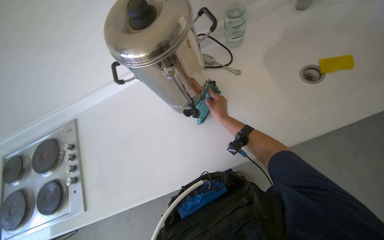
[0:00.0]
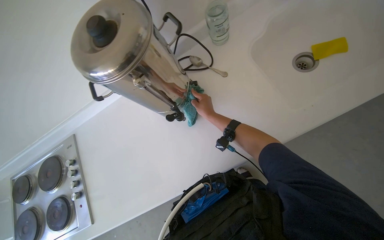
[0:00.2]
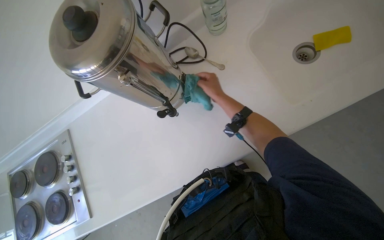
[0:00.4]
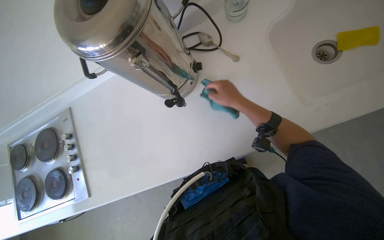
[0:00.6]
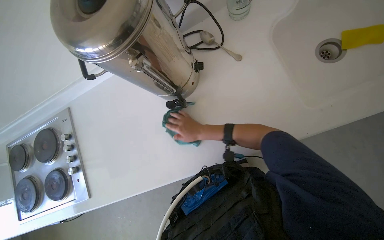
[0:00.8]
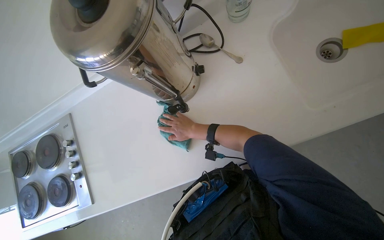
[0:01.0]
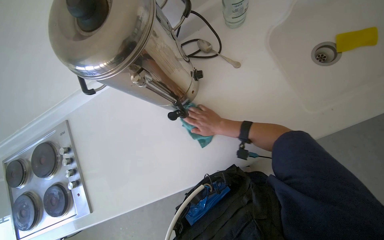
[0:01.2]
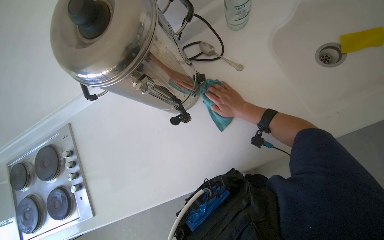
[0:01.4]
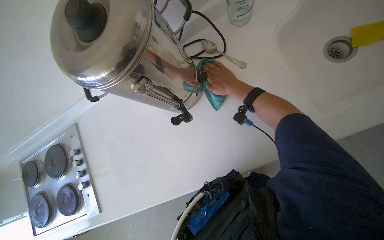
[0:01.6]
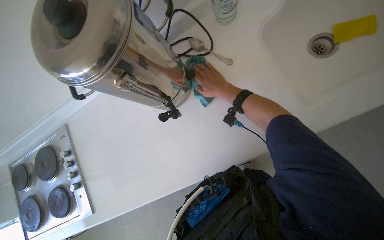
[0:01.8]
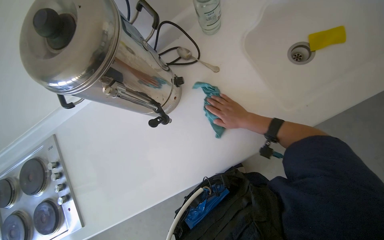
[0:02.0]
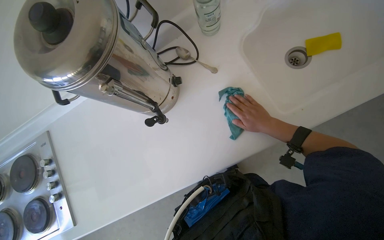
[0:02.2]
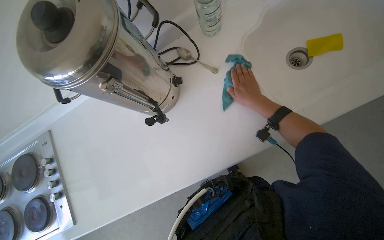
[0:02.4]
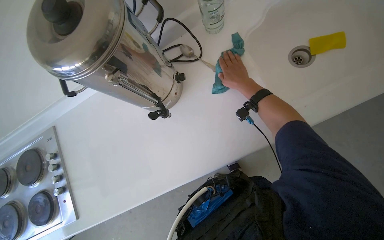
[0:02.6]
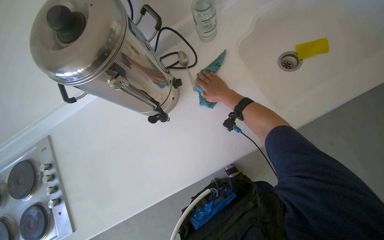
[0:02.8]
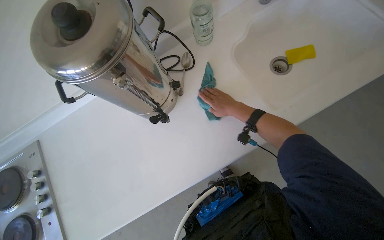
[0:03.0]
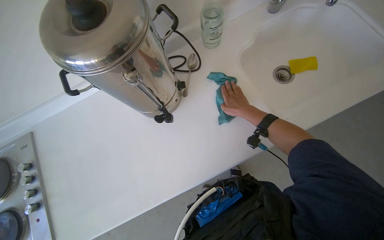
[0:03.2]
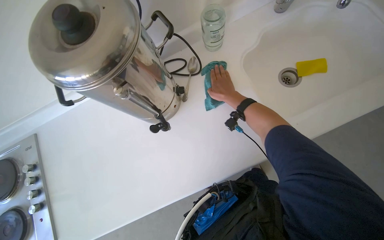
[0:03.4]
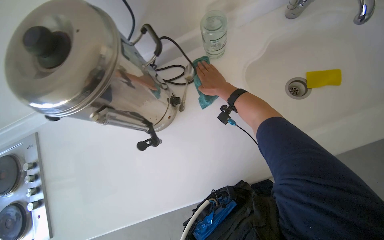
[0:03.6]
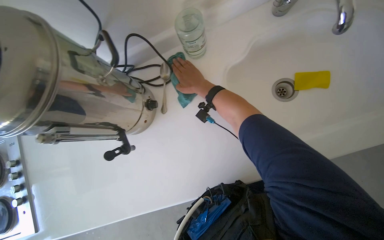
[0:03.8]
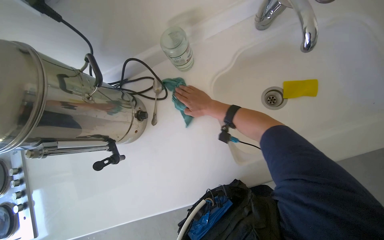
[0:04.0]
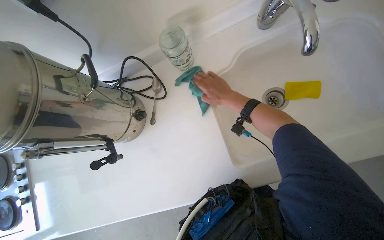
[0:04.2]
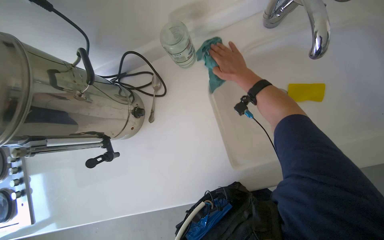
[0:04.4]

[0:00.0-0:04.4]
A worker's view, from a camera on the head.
Job: cleaning kitchen.
The whole recording: Wiping kitchen counter and stove. The worker wipes the kitchen counter and stove with a cleaning cloth.
0:03.0 to 0:04.4: The right hand travels up the picture by roughly 25 cm.

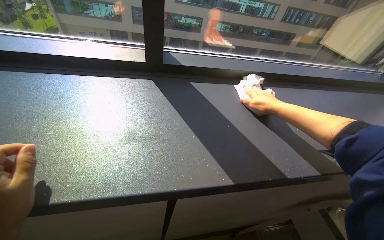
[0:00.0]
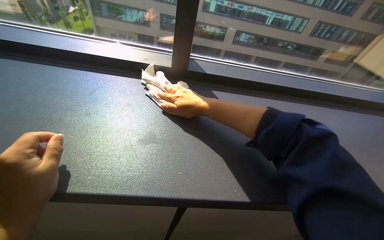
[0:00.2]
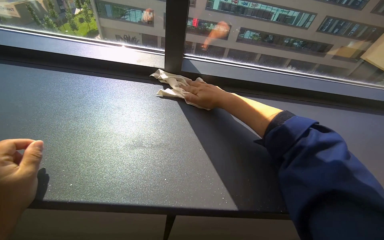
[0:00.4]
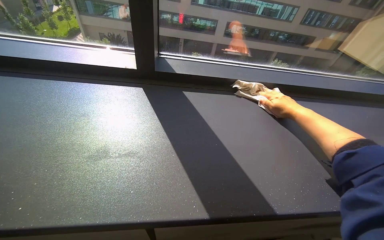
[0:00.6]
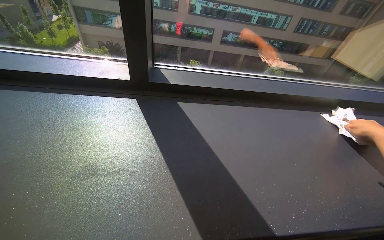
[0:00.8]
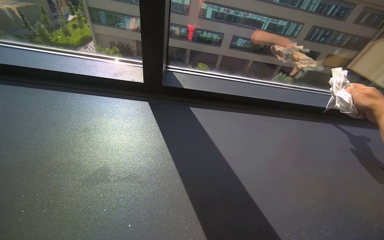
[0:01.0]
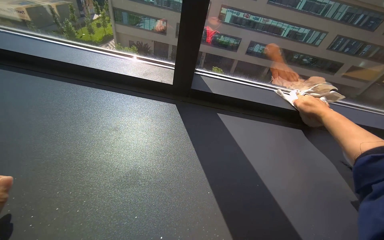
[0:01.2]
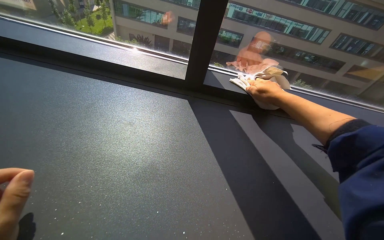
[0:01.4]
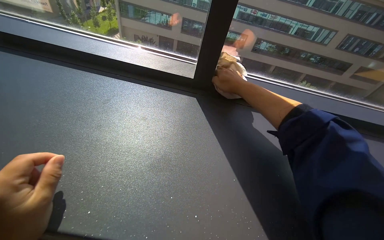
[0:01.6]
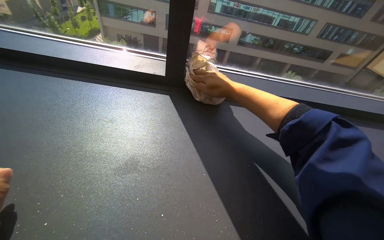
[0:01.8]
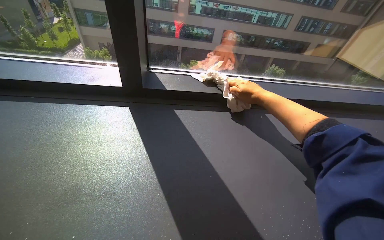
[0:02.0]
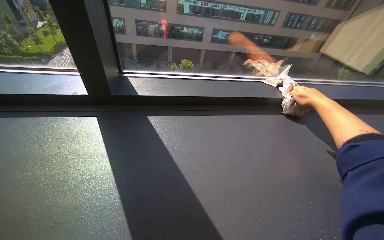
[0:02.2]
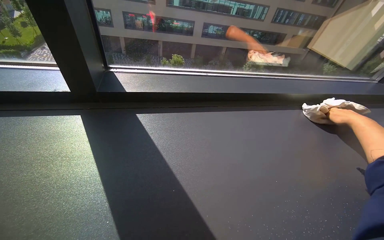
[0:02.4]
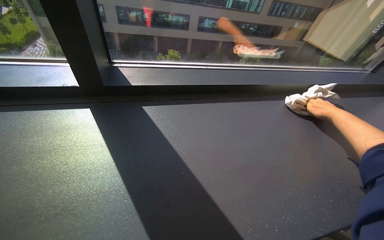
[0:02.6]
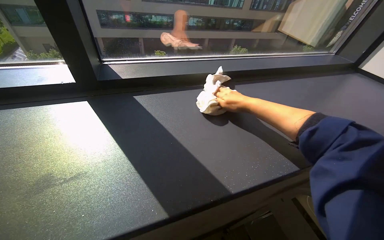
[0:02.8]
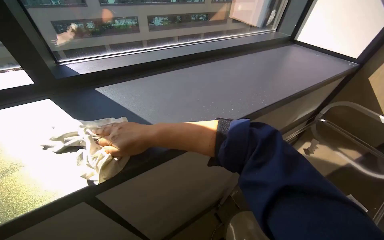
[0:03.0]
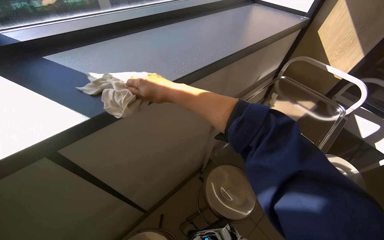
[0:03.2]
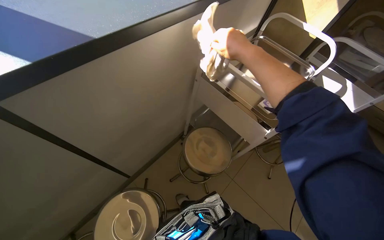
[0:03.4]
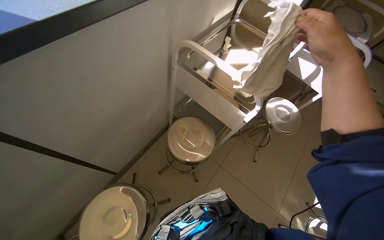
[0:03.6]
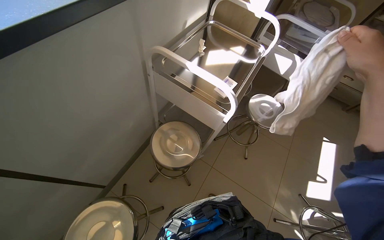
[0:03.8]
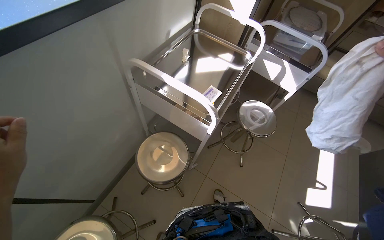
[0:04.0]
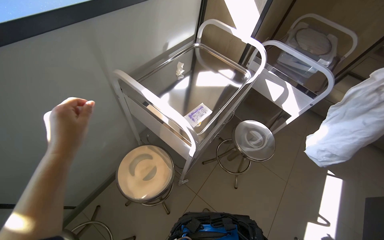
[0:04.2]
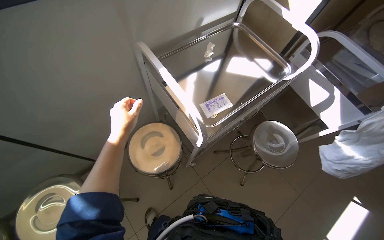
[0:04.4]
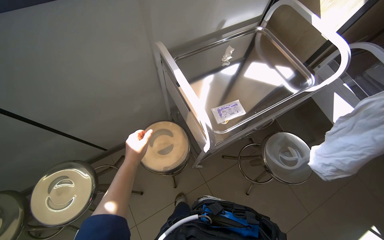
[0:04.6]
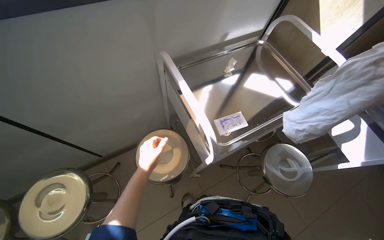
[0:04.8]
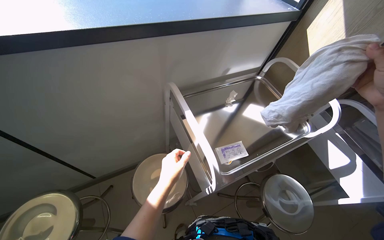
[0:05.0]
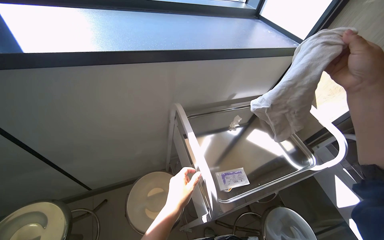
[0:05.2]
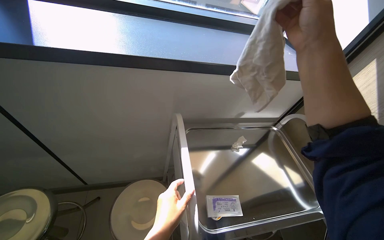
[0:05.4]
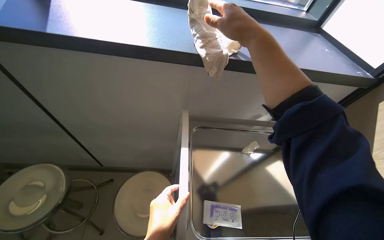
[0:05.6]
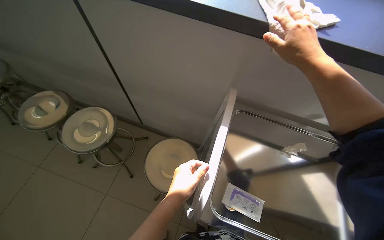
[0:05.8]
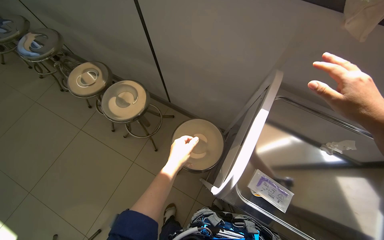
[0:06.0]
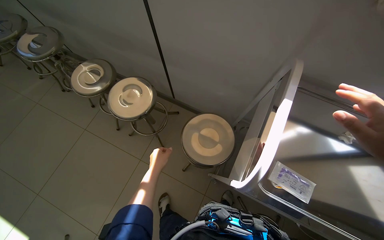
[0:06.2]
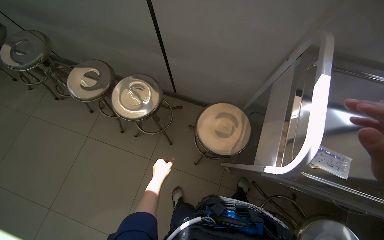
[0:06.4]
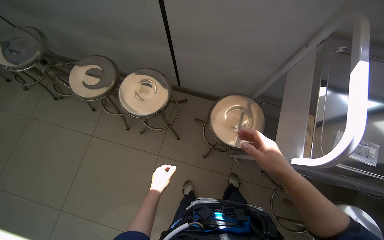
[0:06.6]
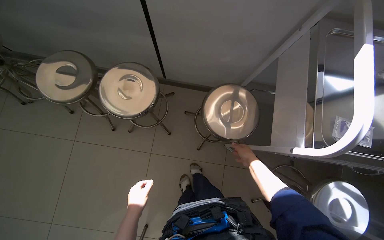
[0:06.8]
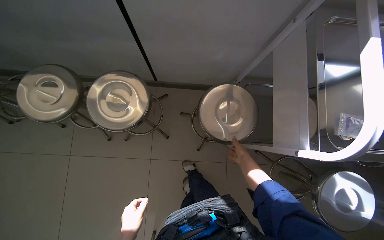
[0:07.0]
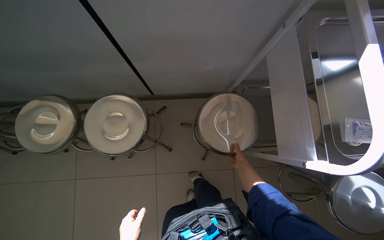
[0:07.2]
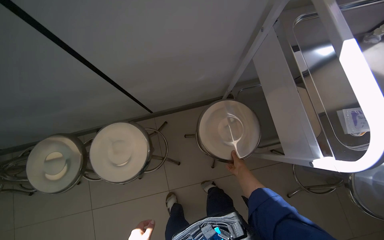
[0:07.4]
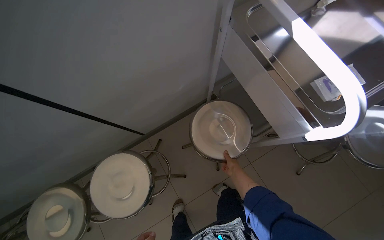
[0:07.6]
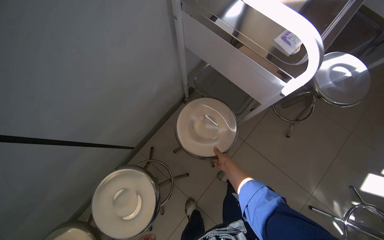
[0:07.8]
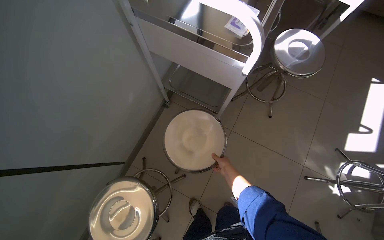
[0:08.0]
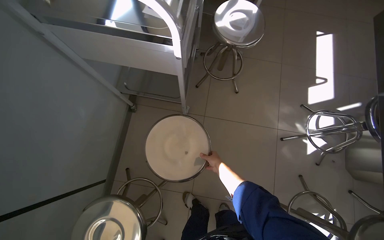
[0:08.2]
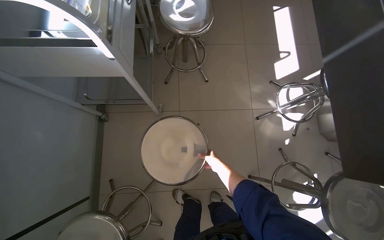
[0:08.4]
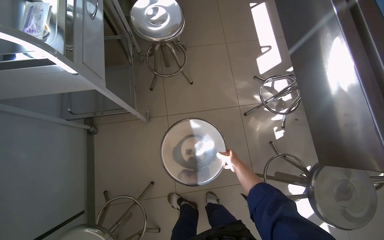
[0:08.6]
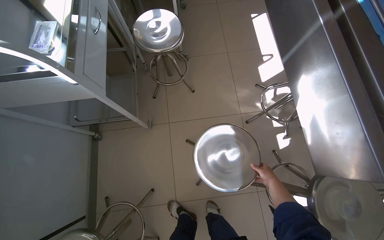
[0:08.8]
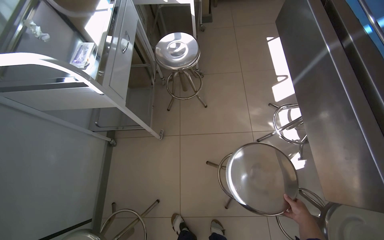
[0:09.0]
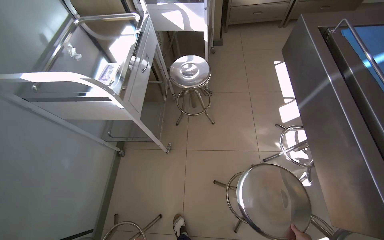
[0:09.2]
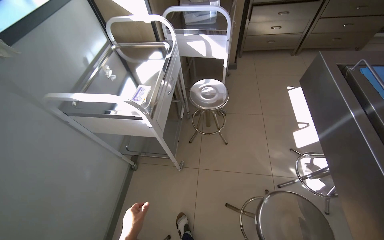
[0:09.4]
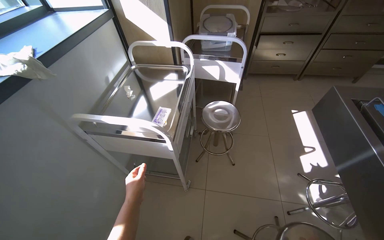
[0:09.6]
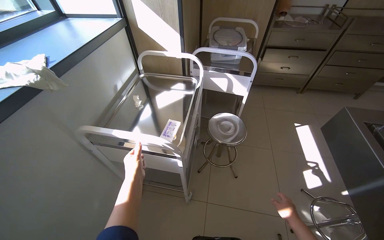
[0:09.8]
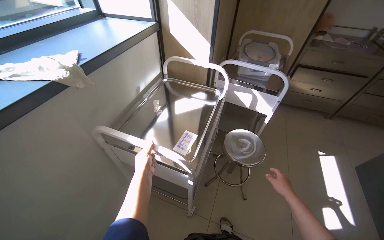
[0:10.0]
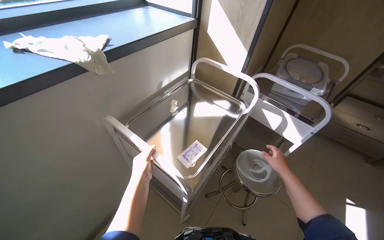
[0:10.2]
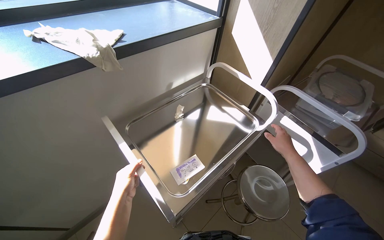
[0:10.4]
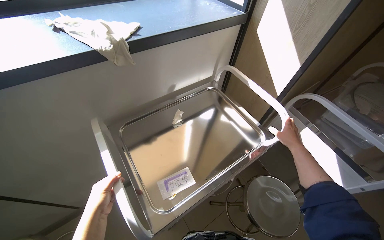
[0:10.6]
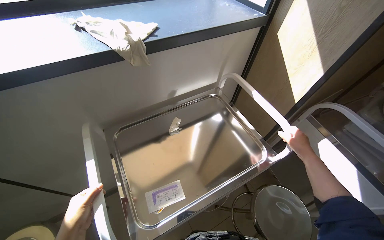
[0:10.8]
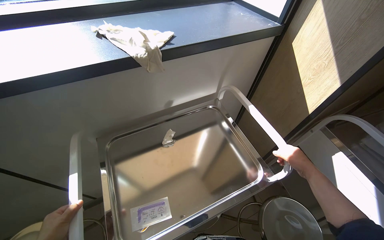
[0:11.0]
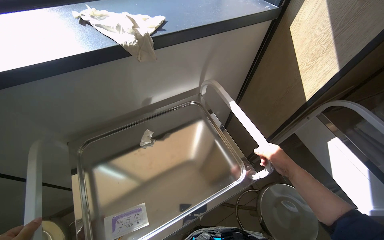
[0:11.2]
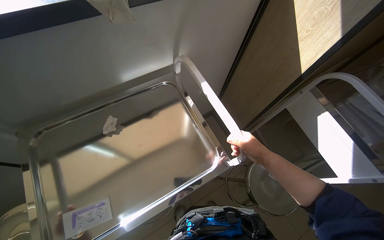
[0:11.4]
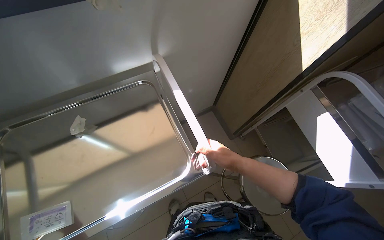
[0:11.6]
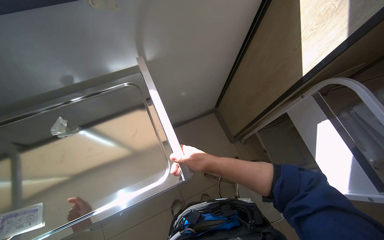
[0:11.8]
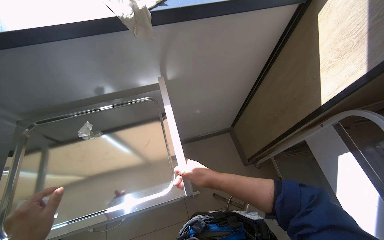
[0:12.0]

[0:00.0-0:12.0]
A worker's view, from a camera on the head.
Job: wiping surfaces.
The whole recording: Wiping window sill. The worker wipes the window sill with a white cloth.
0:01.6 to 0:03.0: The head rotates about 40 degrees to the right. The right hand is displaced down the picture and nearer to the camera by some 35 cm.
0:03.0 to 0:04.4: The wearer moves roughly 40 cm. The wearer looks roughly 25 degrees further downward.
0:04.4 to 0:06.0: The wearer's head swings roughly 65 degrees to the left.
0:06.0 to 0:07.6: The scene rotates counterclockwise by some 60 degrees.
0:07.6 to 0:09.0: The camera travels approximately 40 cm. The wearer's head swings roughly 60 degrees to the right.
0:09.0 to 0:10.4: The camera is carried some 40 cm. The wearer's head swings some 50 degrees to the left. The view tips upward by about 20 degrees.
0:10.4 to 0:12.0: The head rotates roughly 25 degrees to the left. The right hand moves to the left, some 25 cm.

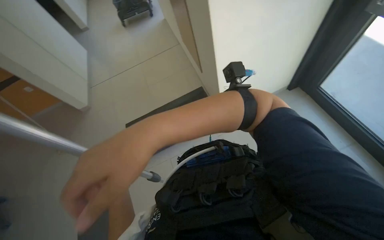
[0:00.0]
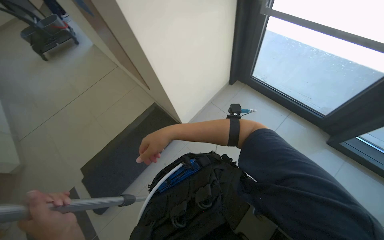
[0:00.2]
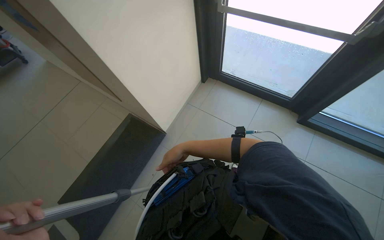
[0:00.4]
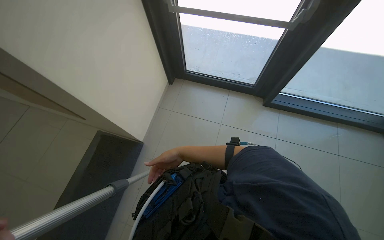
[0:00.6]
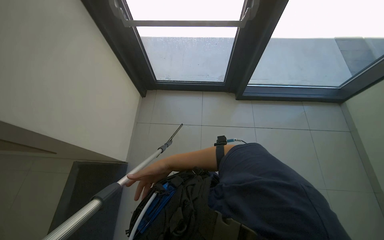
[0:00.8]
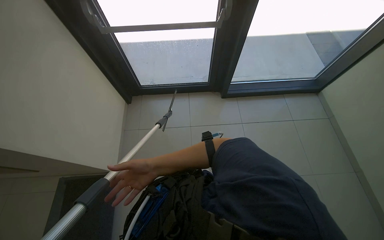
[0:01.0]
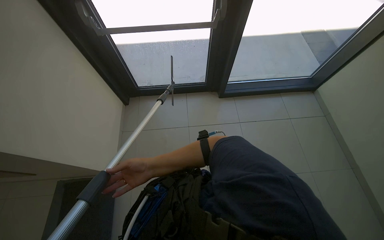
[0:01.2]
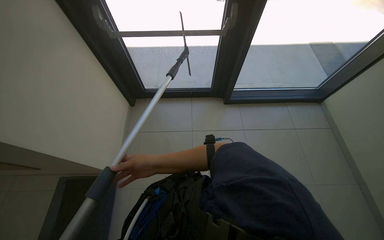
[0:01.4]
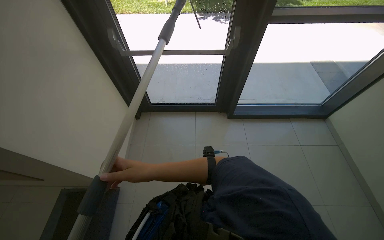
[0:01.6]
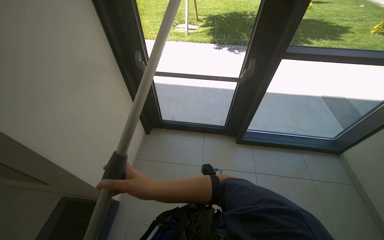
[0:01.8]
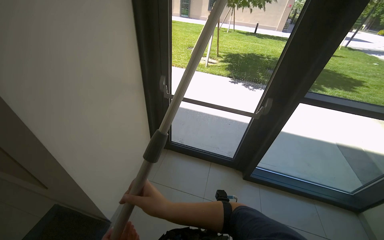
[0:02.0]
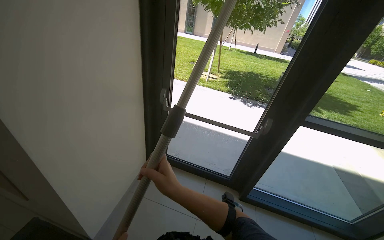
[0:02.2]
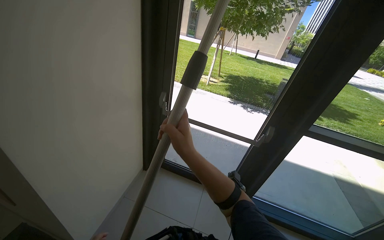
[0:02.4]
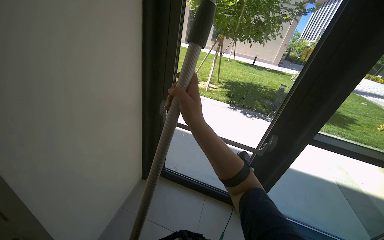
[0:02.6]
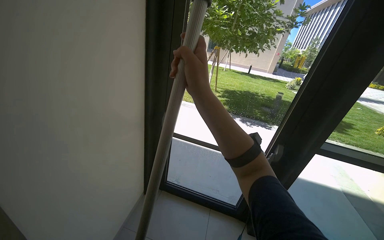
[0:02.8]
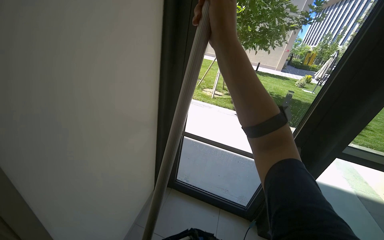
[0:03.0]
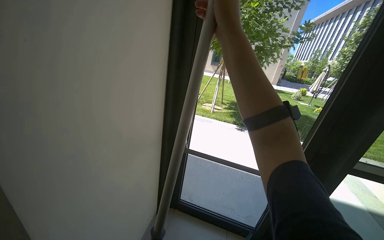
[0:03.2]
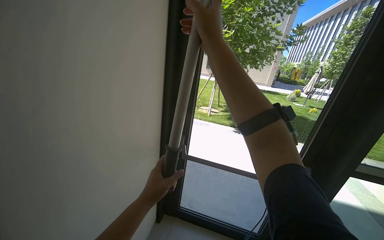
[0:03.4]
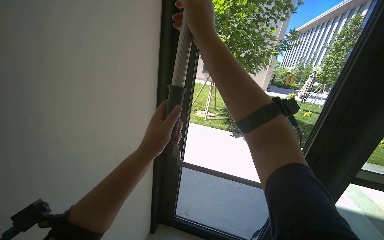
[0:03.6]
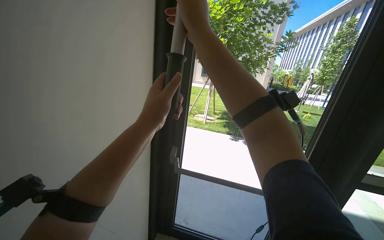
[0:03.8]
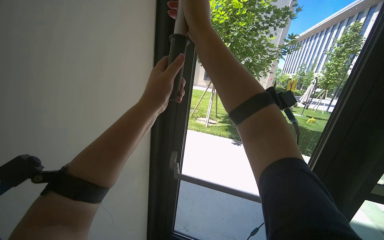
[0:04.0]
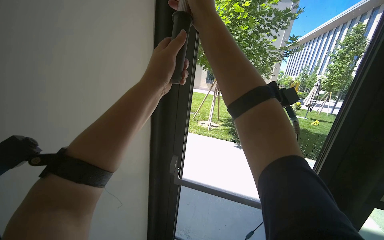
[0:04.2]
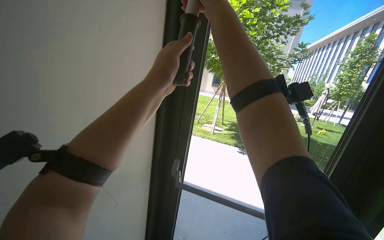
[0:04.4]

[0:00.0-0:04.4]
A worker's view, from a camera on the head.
Job: cleaning windows.
The whole recording: Cleaning glass panels with squeegee. The worker cleans the glass panels using a long-handled squeegee.
0:03.0 to 0:04.4: The view tips upward by approximately 15 degrees. The right hand heads up the picture, covering some 20 cm.
